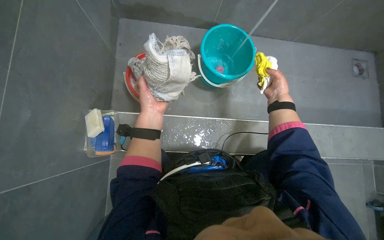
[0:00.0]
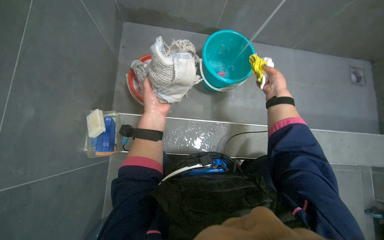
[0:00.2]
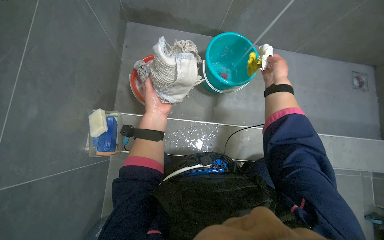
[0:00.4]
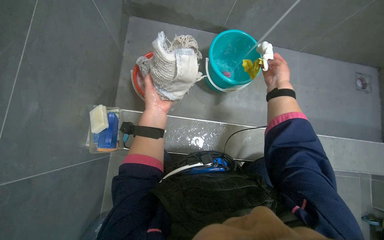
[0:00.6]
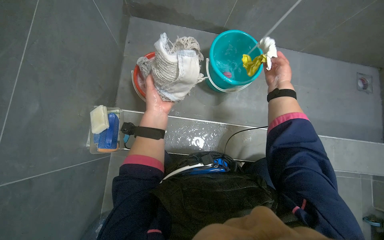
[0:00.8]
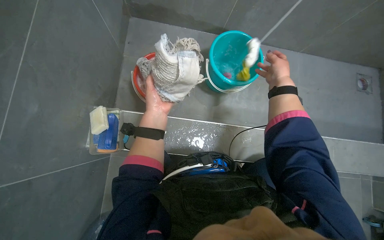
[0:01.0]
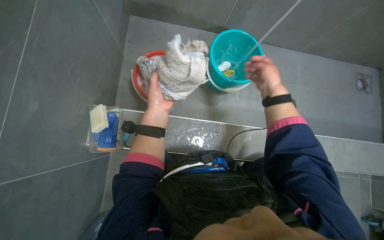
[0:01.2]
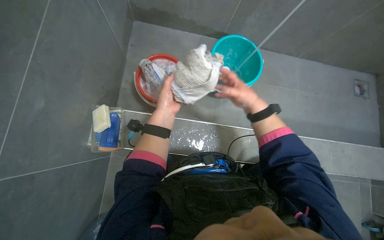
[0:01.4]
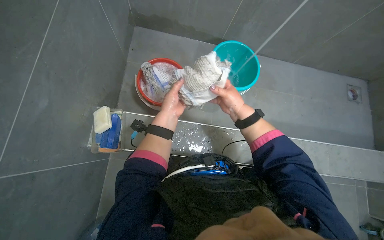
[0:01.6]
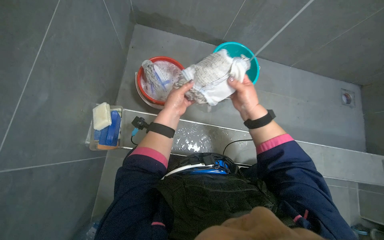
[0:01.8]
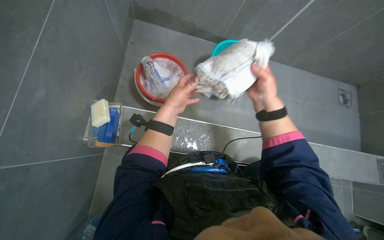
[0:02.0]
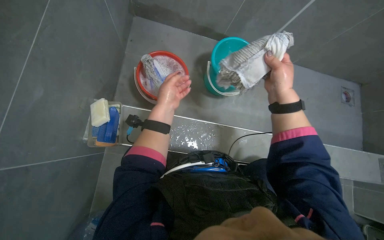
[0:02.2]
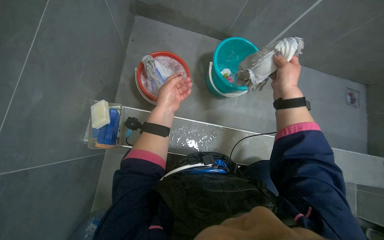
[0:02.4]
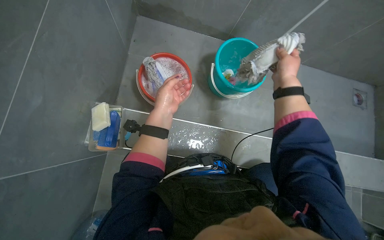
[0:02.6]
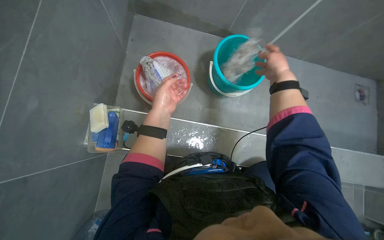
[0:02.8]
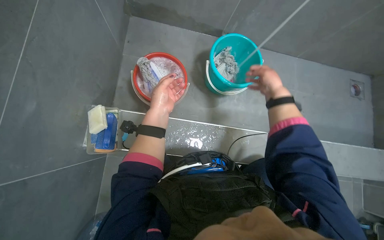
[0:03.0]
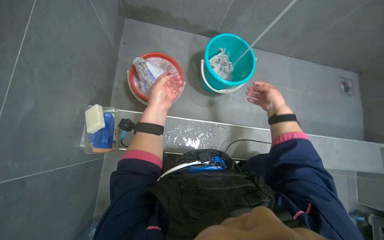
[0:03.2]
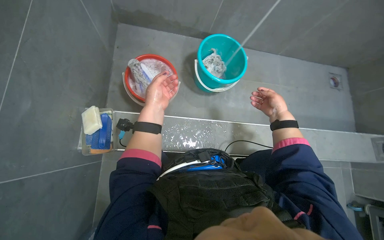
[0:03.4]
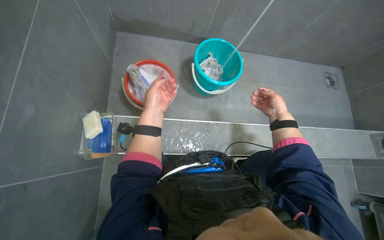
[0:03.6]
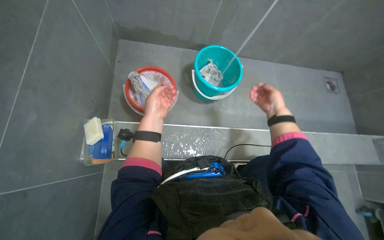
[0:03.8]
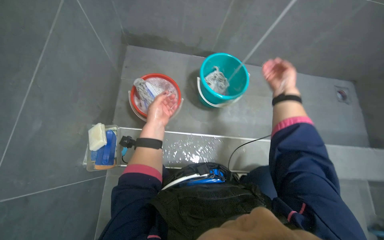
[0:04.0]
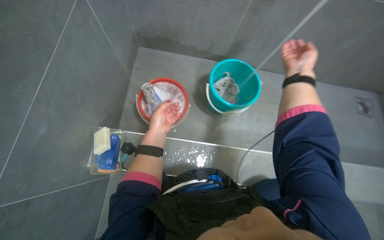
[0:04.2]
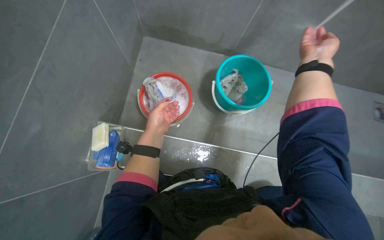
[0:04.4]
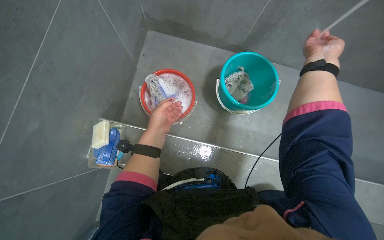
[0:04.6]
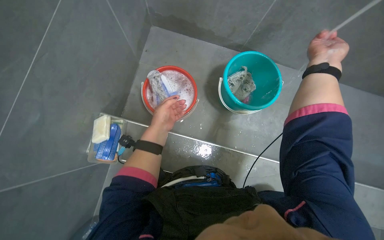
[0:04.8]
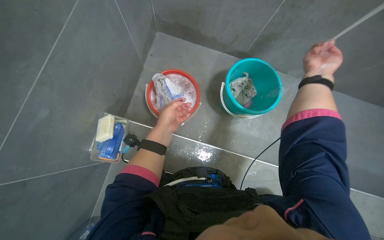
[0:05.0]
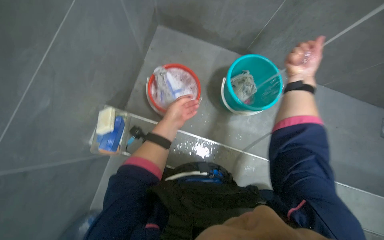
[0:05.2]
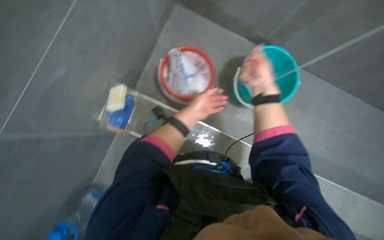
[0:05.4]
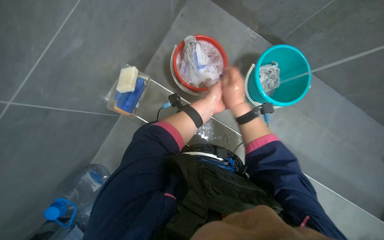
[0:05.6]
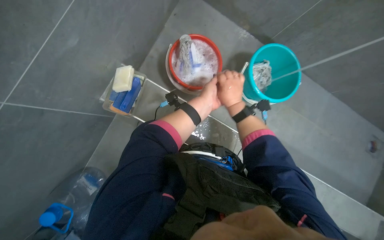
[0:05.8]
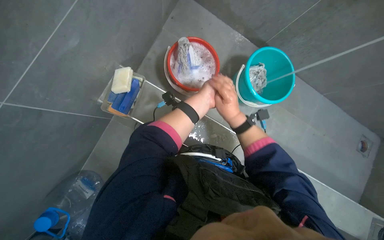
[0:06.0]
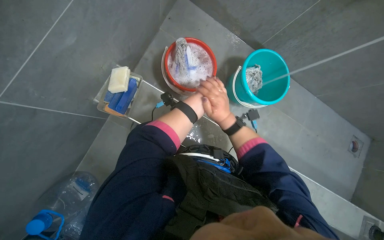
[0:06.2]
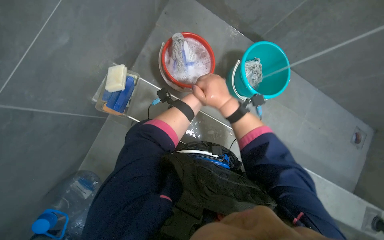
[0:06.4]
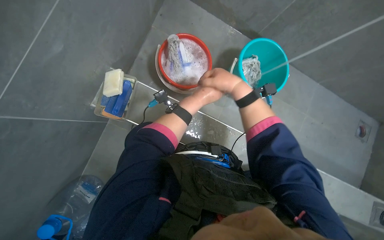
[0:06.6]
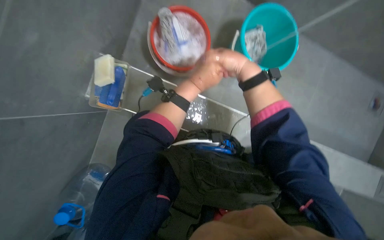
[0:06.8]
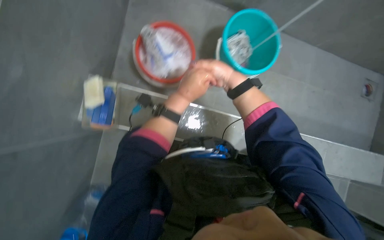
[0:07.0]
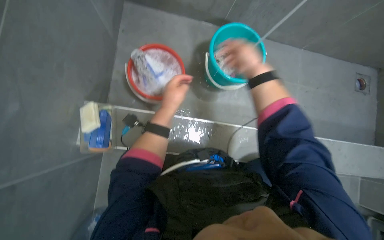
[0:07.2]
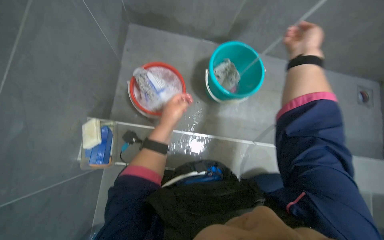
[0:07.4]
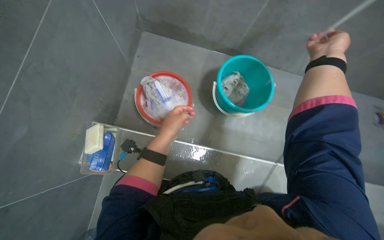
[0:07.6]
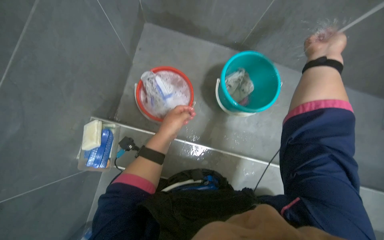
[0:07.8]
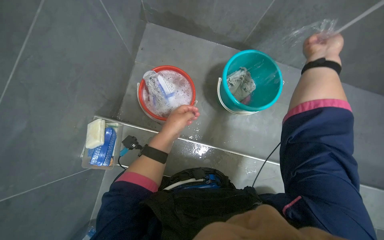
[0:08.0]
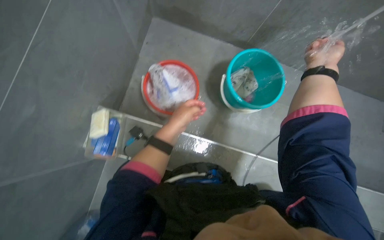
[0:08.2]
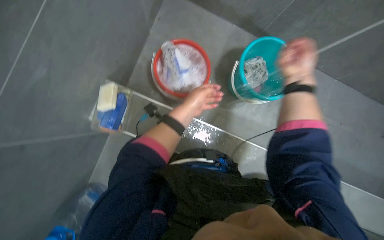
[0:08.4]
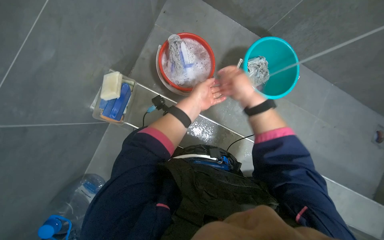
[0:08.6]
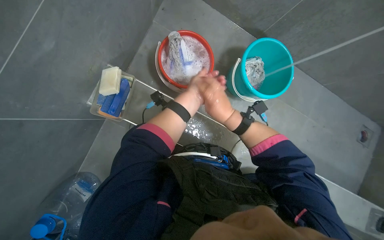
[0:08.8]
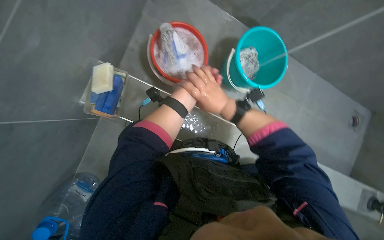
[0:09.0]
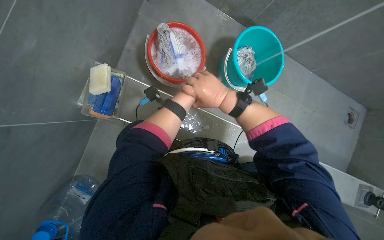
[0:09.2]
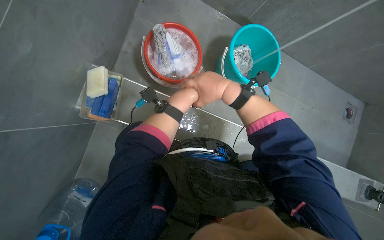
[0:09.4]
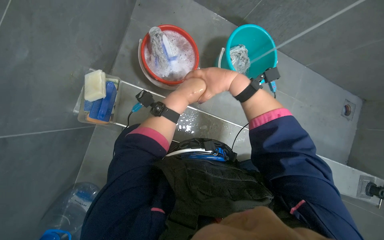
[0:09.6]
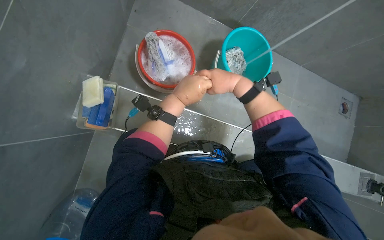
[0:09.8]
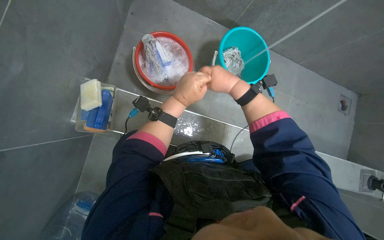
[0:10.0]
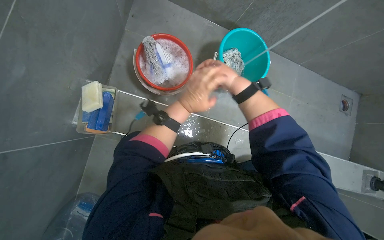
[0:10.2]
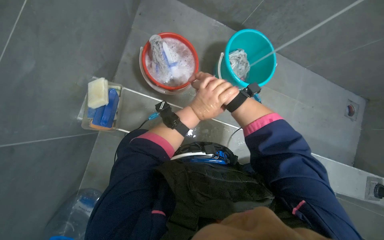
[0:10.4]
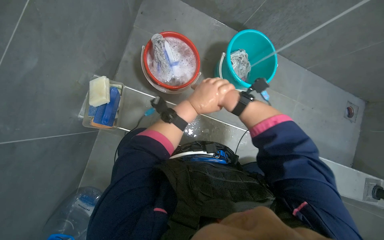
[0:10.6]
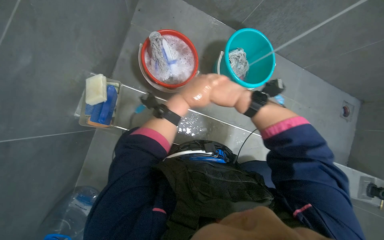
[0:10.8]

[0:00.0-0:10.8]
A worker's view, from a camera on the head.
Job: preparing cleaning supplies.
The whole recording: Cleaning drain area. The worker scrubs the drain area with a sponge and rinses their hands under the tap.
0:00.0 to 0:01.6: The right hand shifts roughly 20 cm to the left.
0:01.6 to 0:03.0: The right hand is displaced to the right by about 15 cm.
0:03.0 to 0:04.6: The right hand moves up the picture, about 20 cm.
0:04.6 to 0:06.2: The right hand shifts some 40 cm to the left and down the picture.
0:07.8 to 0:09.2: The right hand travels to the left and down the picture by roughly 40 cm.

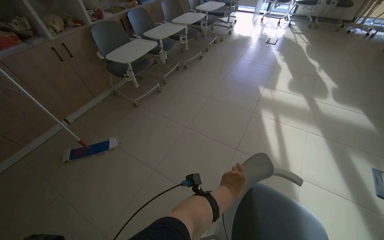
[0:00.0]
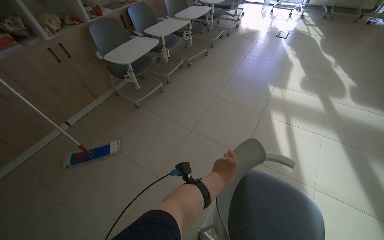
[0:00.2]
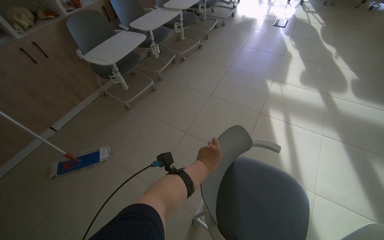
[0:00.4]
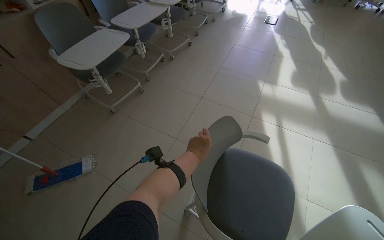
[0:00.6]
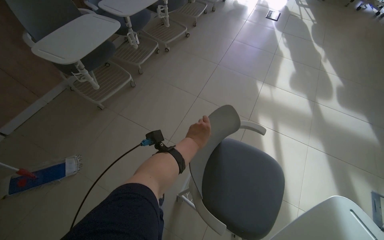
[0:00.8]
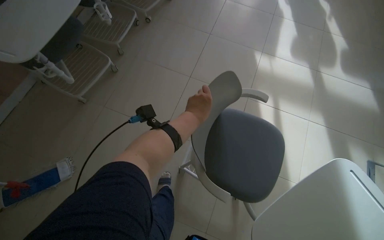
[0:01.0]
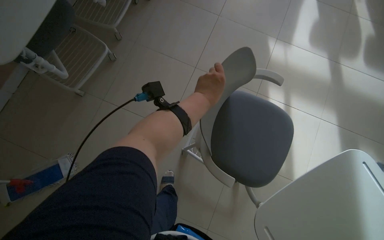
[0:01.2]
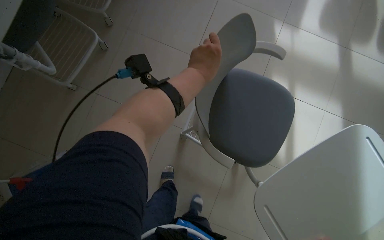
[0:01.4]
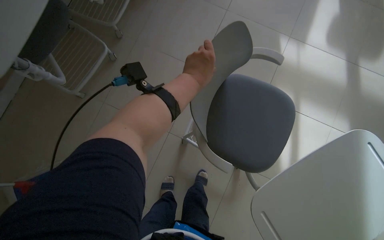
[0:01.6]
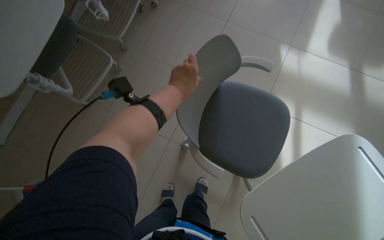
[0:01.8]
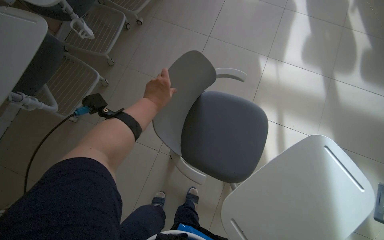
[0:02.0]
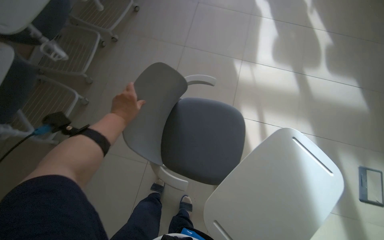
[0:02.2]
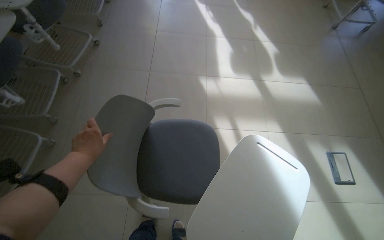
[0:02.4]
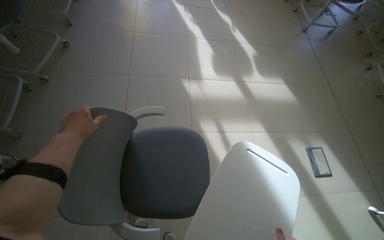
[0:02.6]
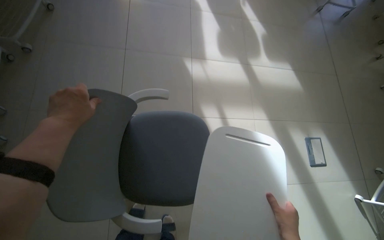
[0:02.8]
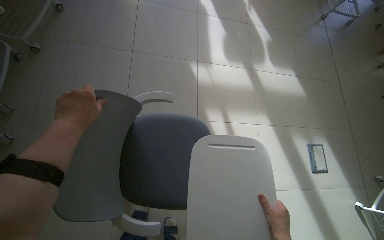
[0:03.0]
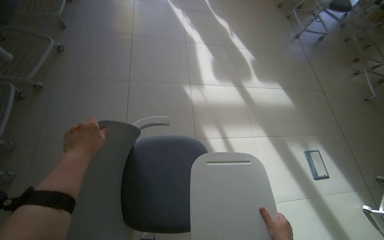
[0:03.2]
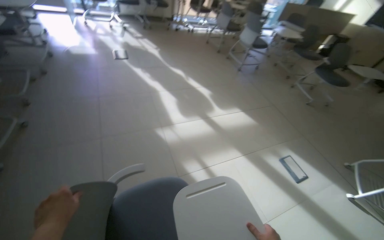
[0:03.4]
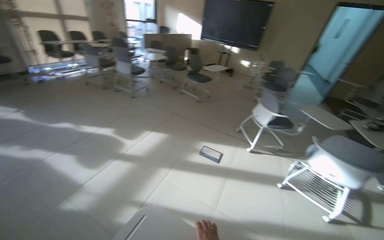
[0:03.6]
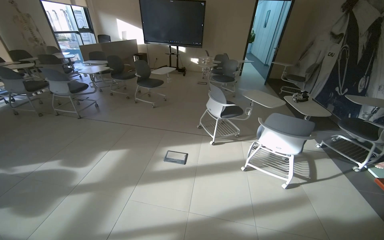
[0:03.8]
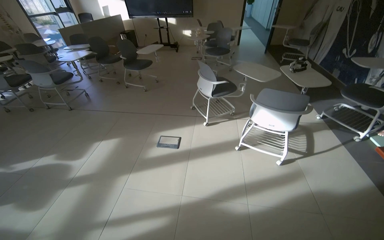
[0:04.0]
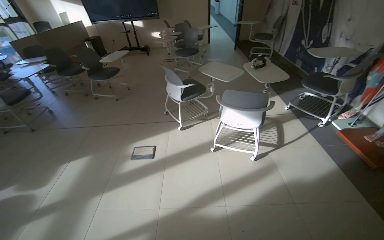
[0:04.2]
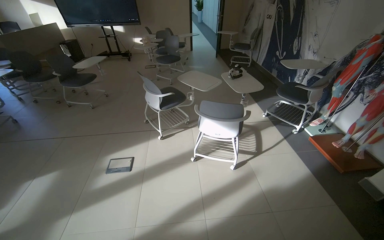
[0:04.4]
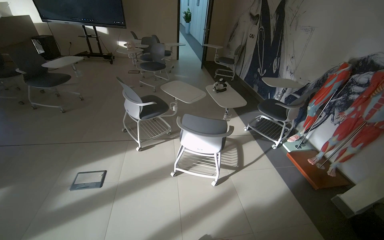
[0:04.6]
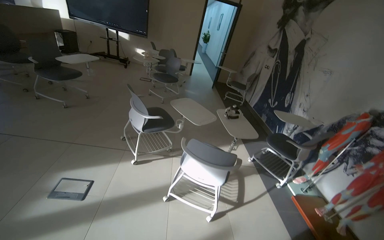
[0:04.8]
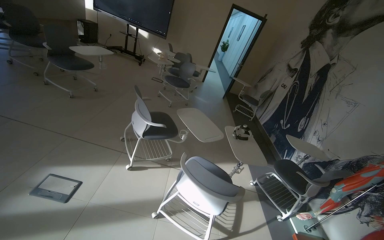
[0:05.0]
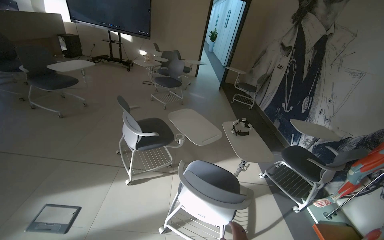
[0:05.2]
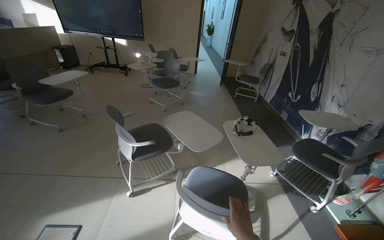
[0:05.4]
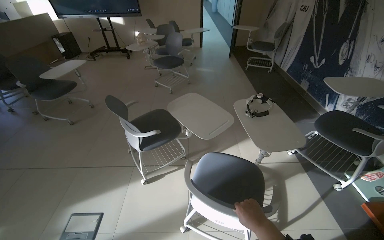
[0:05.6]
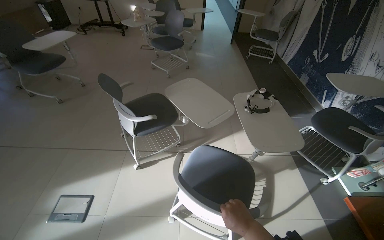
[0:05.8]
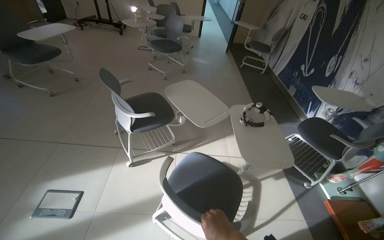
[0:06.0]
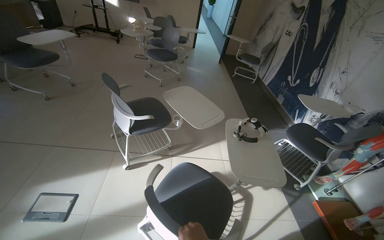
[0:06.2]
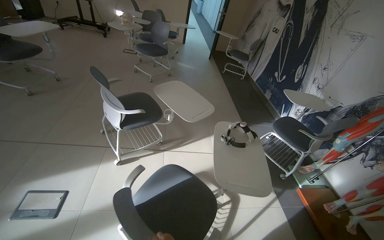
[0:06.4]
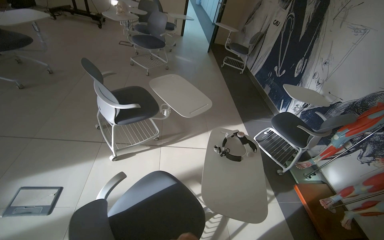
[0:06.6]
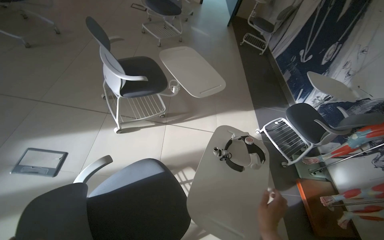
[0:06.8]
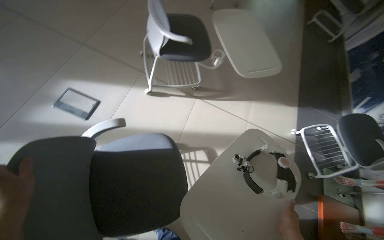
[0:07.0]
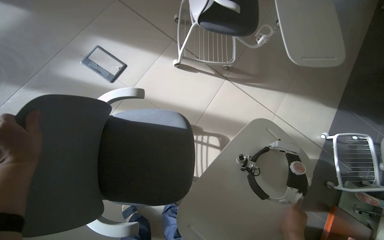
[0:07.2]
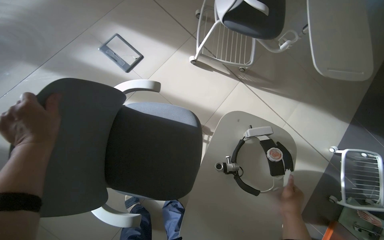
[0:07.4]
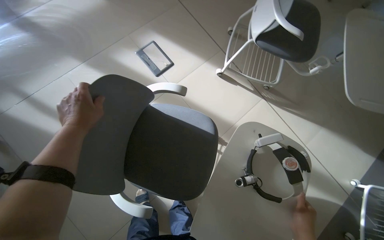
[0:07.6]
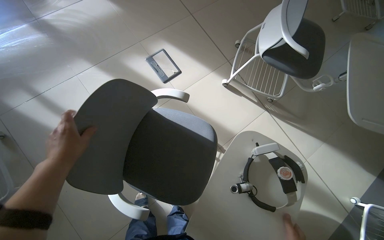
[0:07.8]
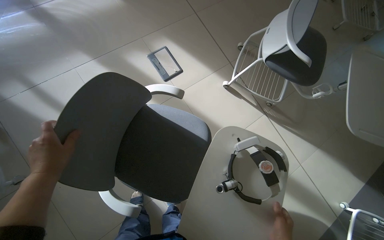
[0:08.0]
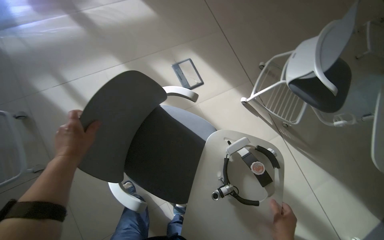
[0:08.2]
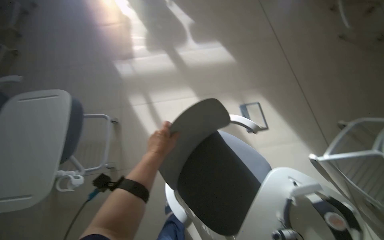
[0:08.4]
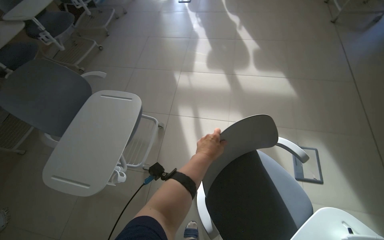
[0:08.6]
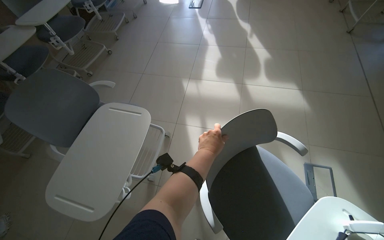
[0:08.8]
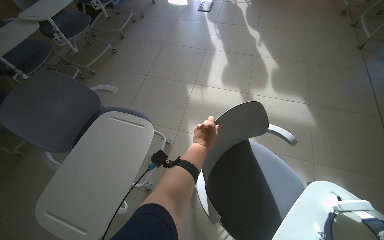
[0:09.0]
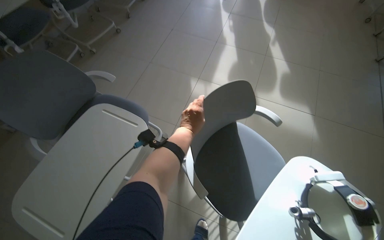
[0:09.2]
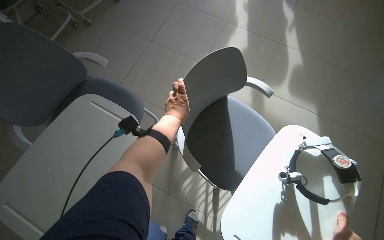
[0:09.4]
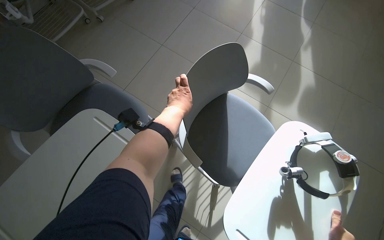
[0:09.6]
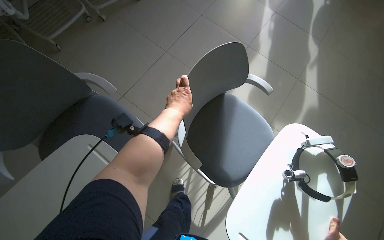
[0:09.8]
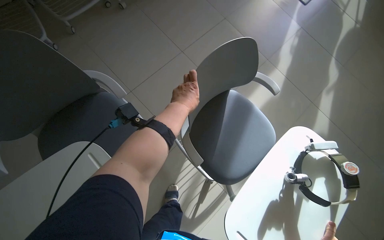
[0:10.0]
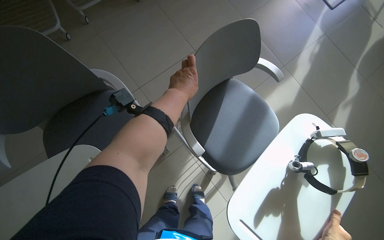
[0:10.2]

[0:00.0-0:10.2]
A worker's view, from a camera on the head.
Job: organizing items.
The whole recording: Arranging chairs in room. The worker moves and arranges chairs in the room.
0:00.0 to 0:01.4: The camera is carried approximately 90 cm. The wearer looks roughly 30 degrees further downward.
0:01.4 to 0:03.0: The wearer looks roughly 25 degrees further to the right. The camera pitches upward, by some 15 degrees.
0:03.0 to 0:04.4: The camera is carried roughly 90 cm. The wearer looks about 95 degrees further to the right. The wearer looks approximately 25 degrees further upward.
0:04.4 to 0:05.8: The wearer moves about 80 cm.
0:05.8 to 0:07.2: The view tips downward by about 25 degrees. Everything in view rotates about 35 degrees clockwise.
